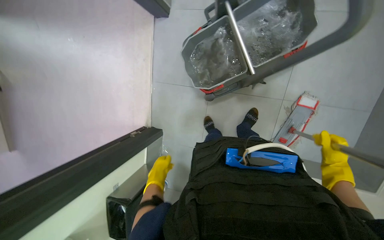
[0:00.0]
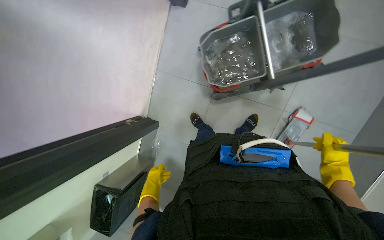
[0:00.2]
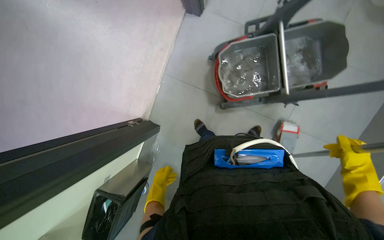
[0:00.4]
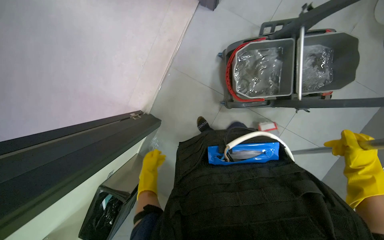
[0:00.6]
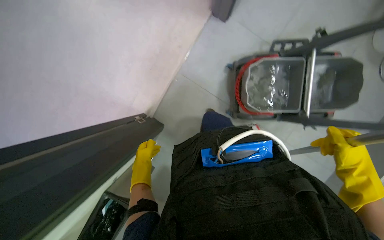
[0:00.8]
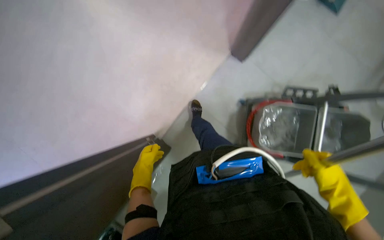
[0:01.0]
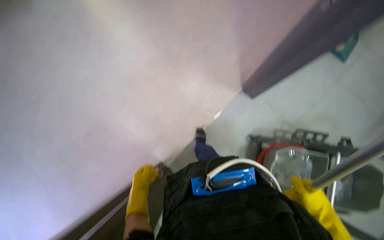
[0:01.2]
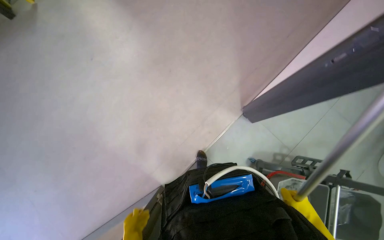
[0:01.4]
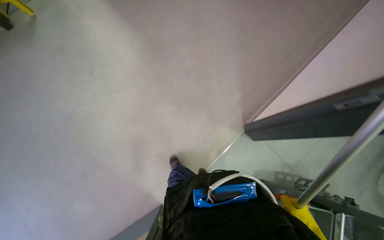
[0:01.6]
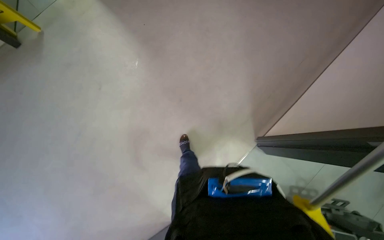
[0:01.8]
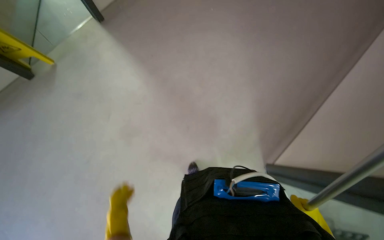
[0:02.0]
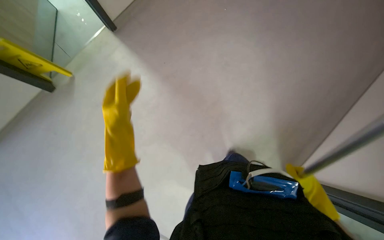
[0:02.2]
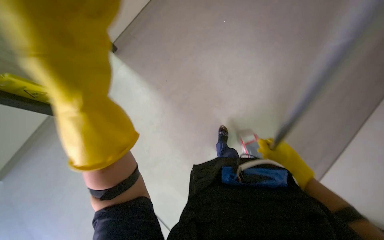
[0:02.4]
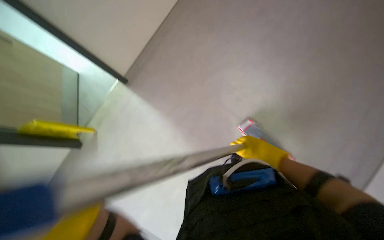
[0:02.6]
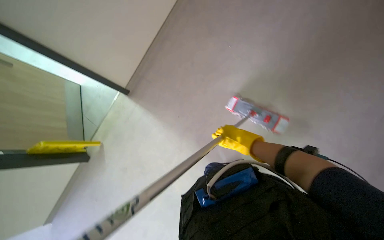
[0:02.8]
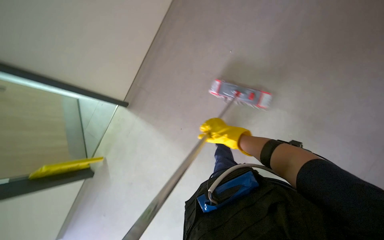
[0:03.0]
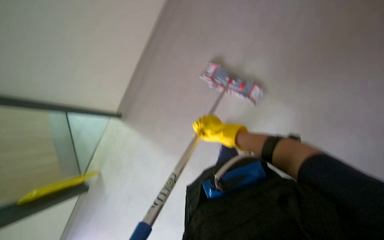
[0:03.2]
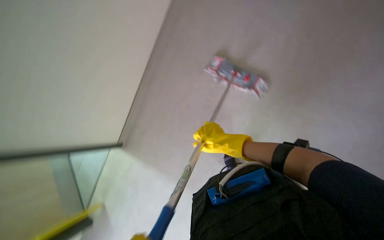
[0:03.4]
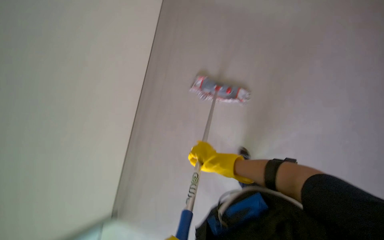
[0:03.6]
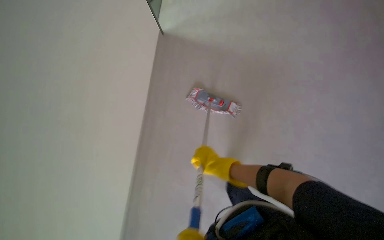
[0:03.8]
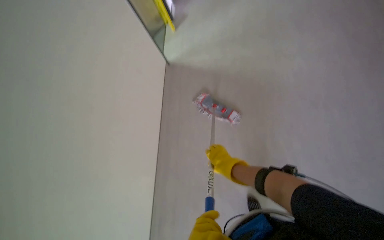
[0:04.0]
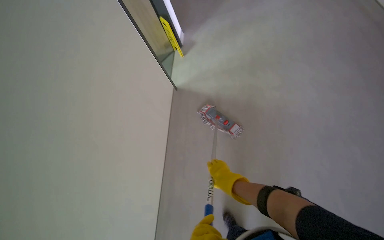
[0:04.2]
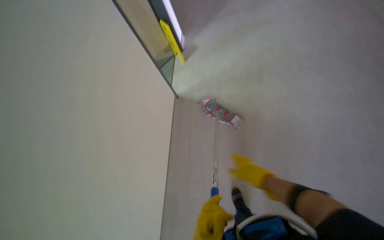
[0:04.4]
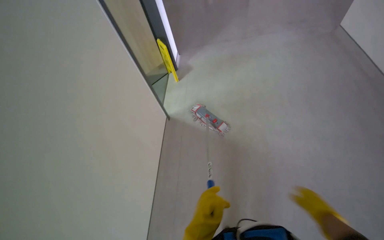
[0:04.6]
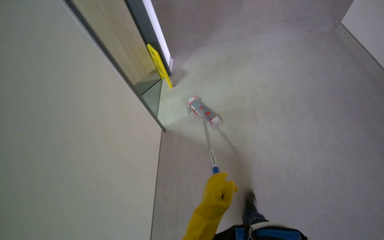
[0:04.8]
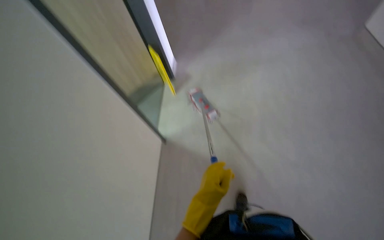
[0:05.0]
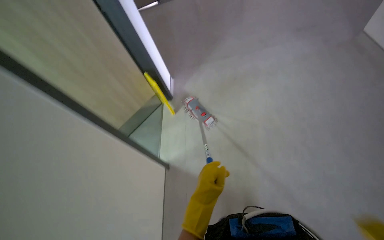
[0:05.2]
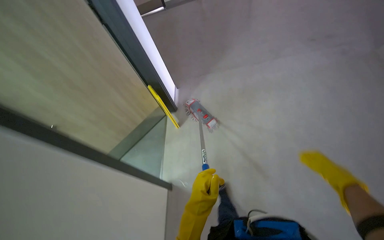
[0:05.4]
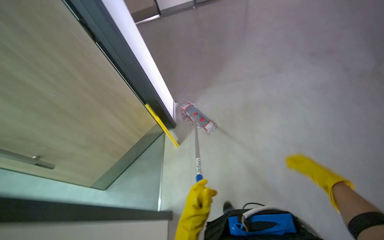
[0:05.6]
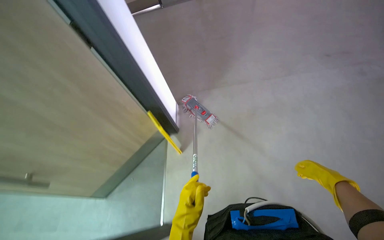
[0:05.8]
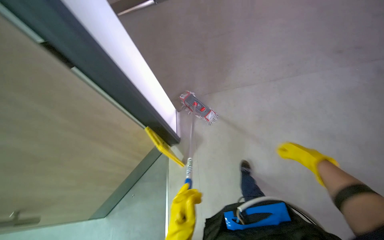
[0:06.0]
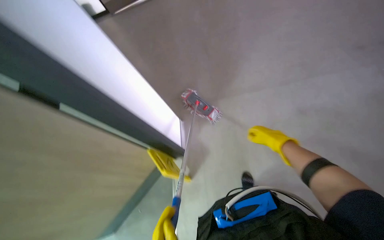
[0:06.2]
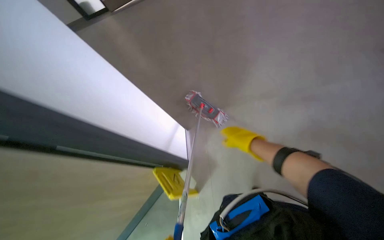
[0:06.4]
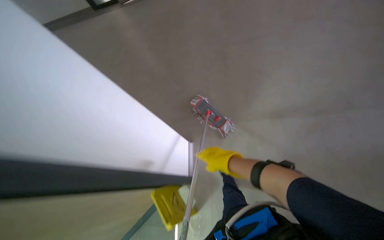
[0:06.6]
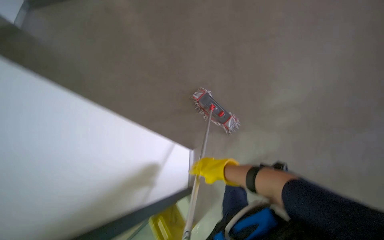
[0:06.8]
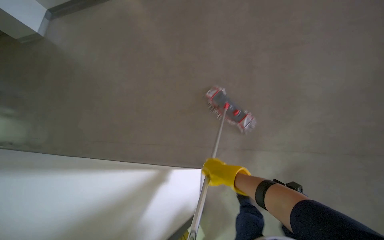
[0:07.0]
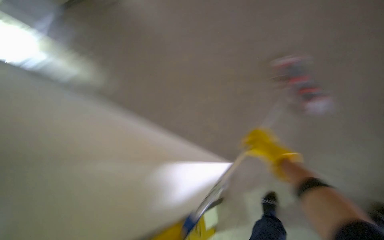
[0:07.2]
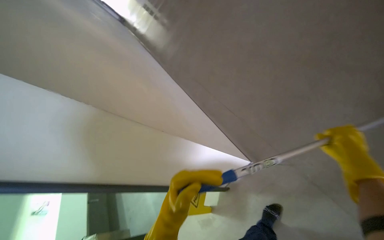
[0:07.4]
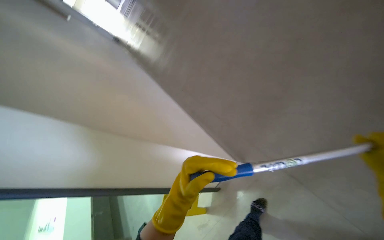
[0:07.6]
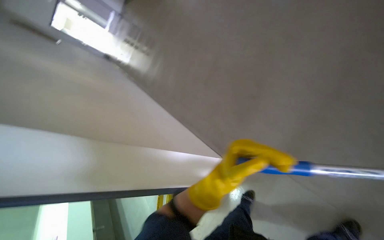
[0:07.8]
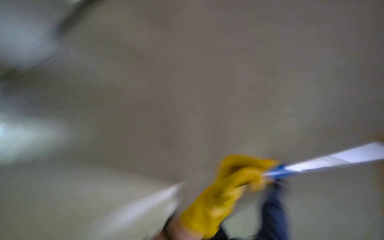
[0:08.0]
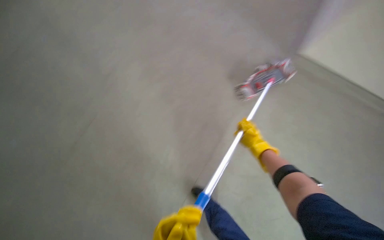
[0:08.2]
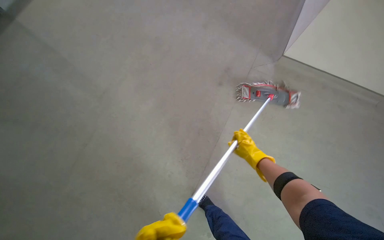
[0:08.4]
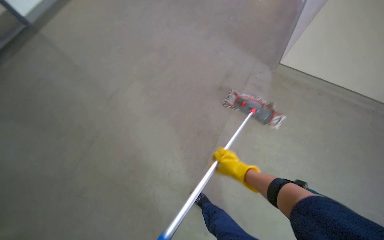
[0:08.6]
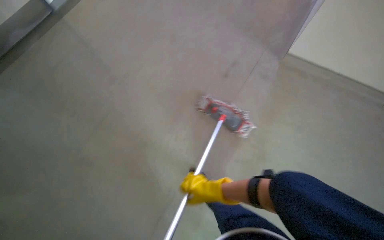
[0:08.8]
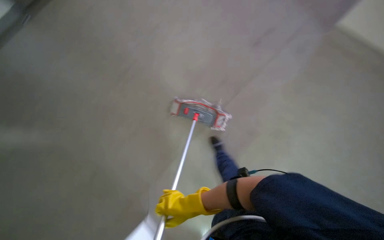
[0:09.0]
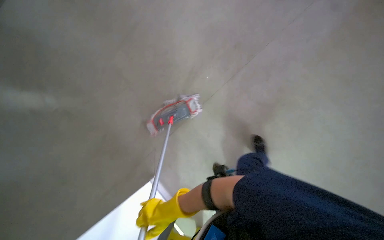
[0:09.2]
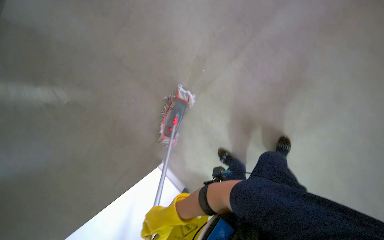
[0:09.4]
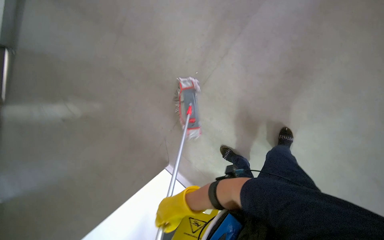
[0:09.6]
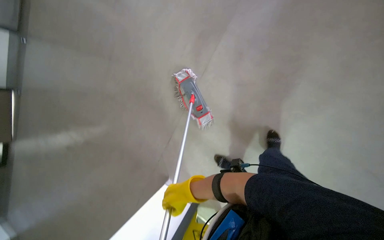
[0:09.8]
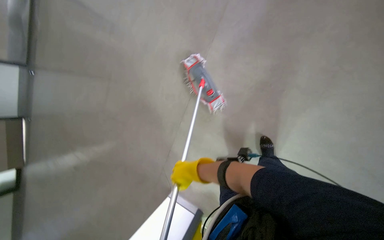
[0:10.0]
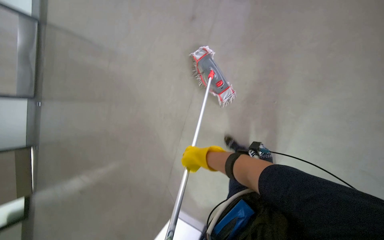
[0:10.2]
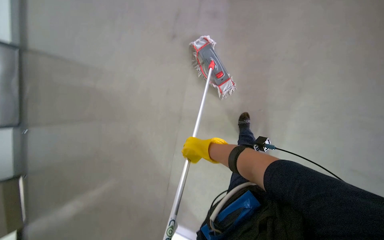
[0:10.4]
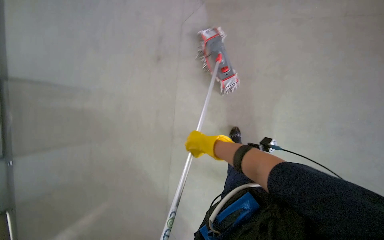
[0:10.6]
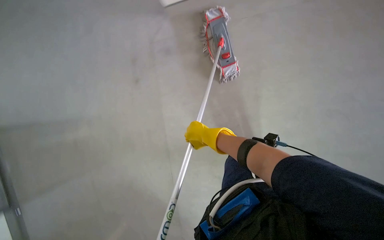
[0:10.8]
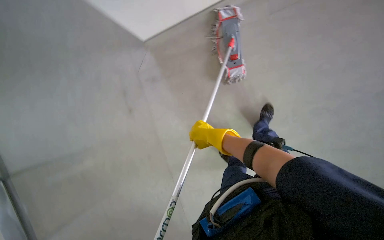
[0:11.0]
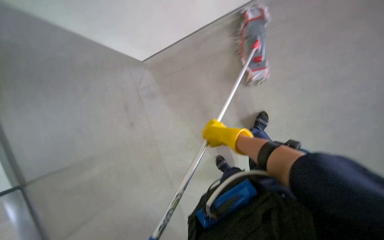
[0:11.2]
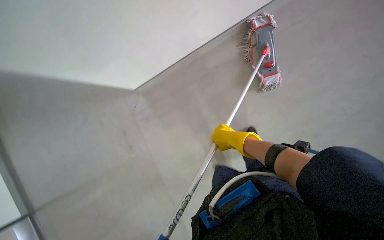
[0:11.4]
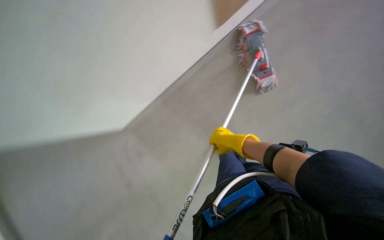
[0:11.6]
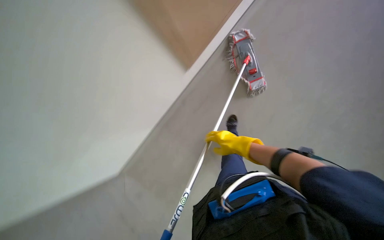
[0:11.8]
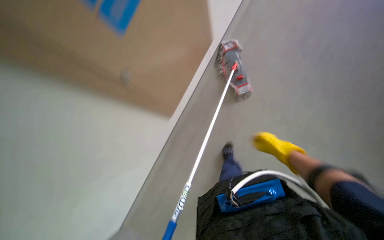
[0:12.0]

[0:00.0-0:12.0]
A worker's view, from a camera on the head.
Job: mopping floor.
The whole recording: Mopping hallway floor. The worker mops the hallway floor with a flat mop.
0:00.0 to 0:01.6: The head travels approximately 40 cm. The camera pitches upward, by about 35 degrees. The scene turns about 40 degrees clockwise in the picture.
0:01.6 to 0:03.0: The view swings roughly 15 degrees to the left.
0:03.0 to 0:04.4: The view tips upward by roughly 20 degrees. The right hand goes about 10 cm to the right.
0:04.4 to 0:06.0: The camera is carried about 90 cm. The view tilts some 15 degrees upward.
0:09.0 to 0:10.4: The head travels some 60 cm. The scene rotates counterclockwise by approximately 40 degrees.
0:10.4 to 0:12.0: The right hand is displaced to the right by approximately 20 cm.

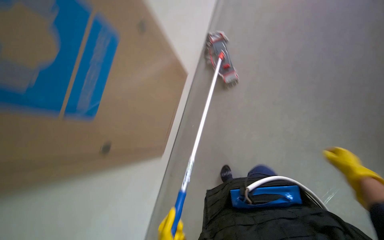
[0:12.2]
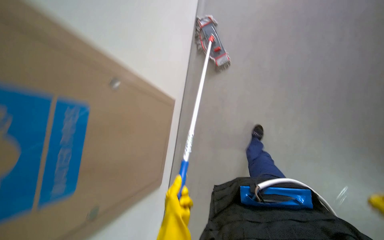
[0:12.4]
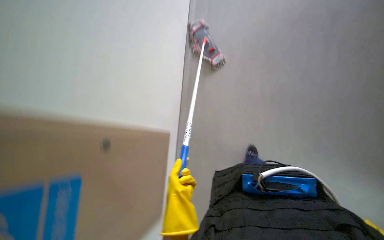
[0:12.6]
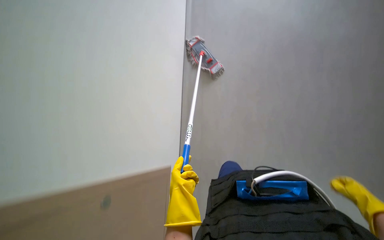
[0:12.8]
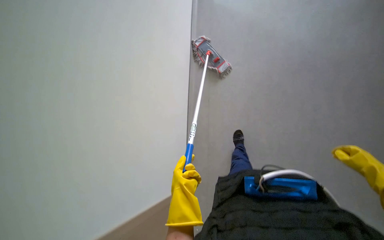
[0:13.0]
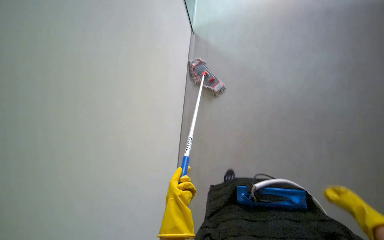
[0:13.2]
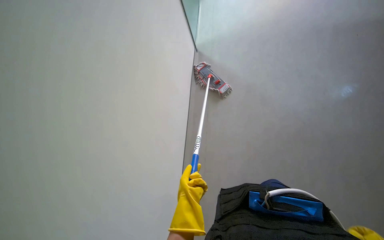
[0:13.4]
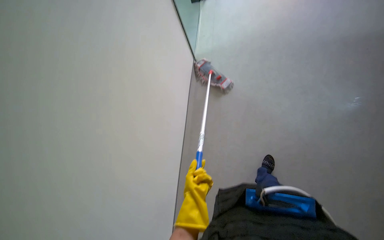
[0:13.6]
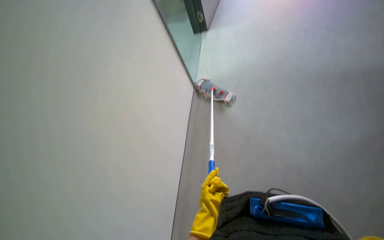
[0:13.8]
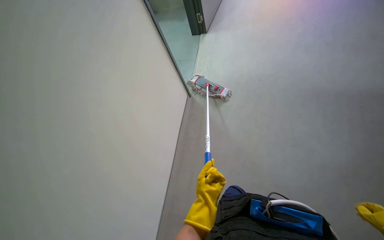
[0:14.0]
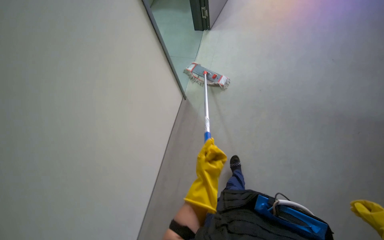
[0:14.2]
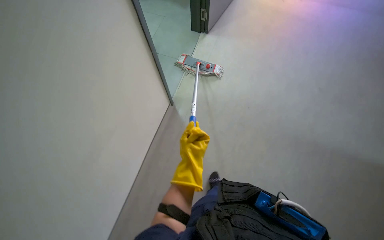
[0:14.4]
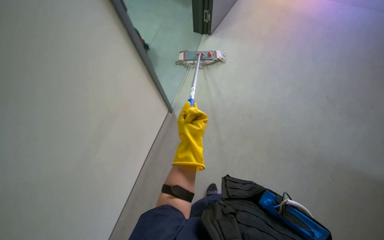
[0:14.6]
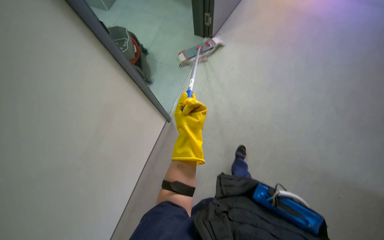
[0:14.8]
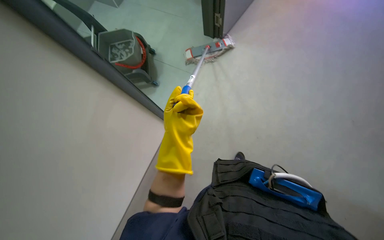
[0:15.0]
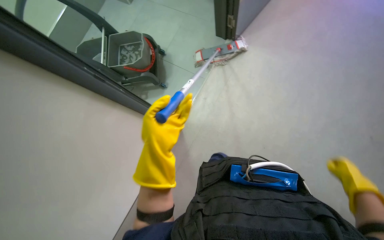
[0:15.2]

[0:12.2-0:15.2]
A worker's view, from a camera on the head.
Job: mopping floor.
The whole recording: Mopping hallway floor. The worker mops the hallway floor with a flat mop.
0:13.8 to 0:15.2: The view tilts roughly 10 degrees upward. The scene turns roughly 30 degrees clockwise in the picture.

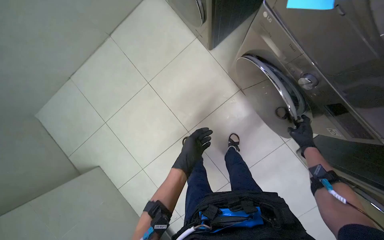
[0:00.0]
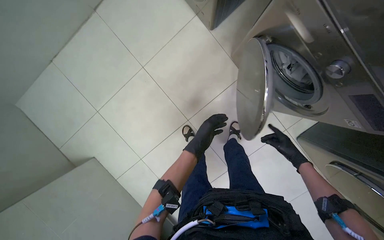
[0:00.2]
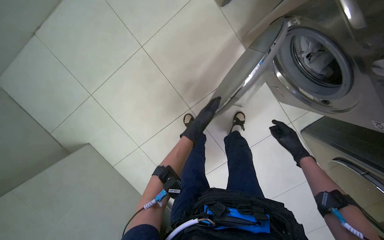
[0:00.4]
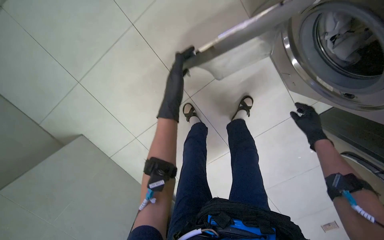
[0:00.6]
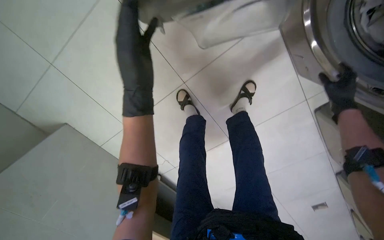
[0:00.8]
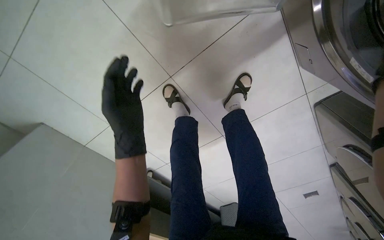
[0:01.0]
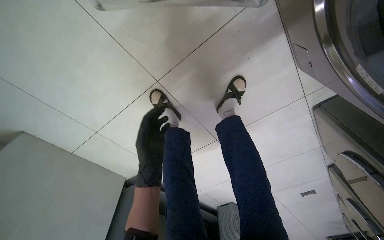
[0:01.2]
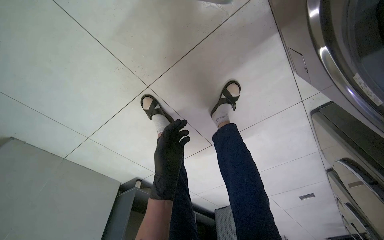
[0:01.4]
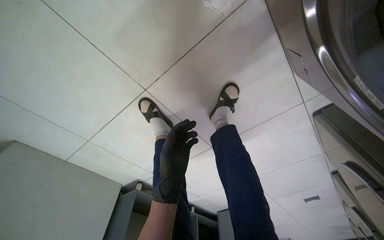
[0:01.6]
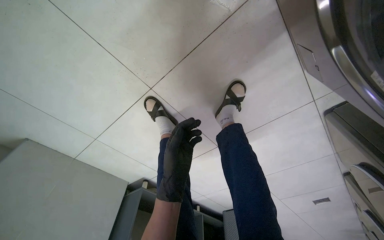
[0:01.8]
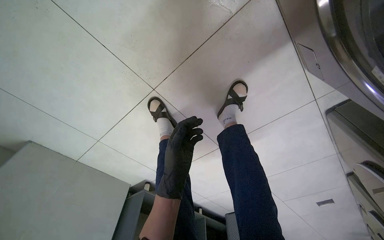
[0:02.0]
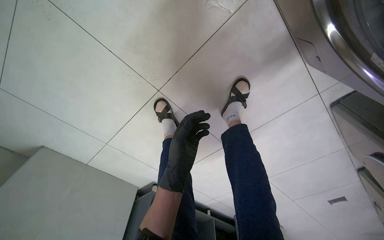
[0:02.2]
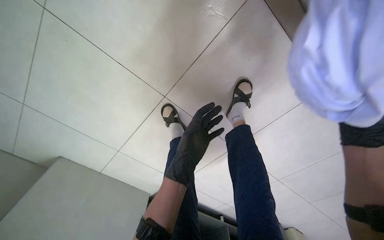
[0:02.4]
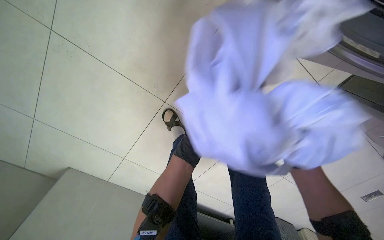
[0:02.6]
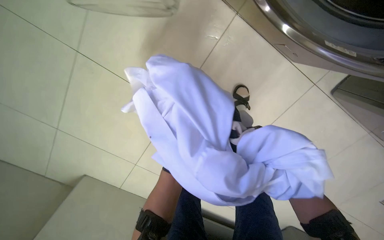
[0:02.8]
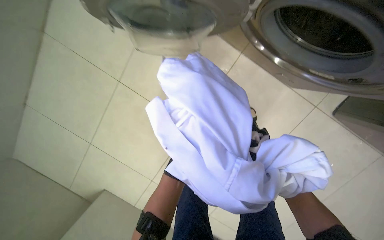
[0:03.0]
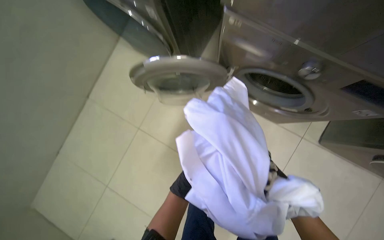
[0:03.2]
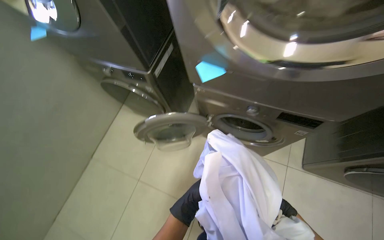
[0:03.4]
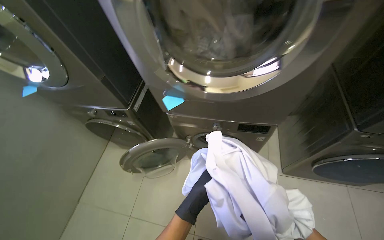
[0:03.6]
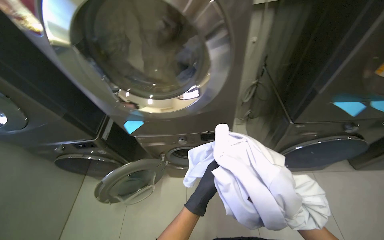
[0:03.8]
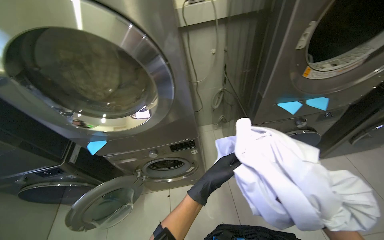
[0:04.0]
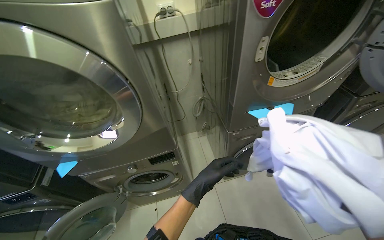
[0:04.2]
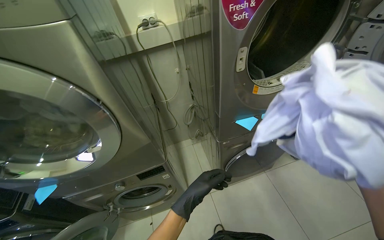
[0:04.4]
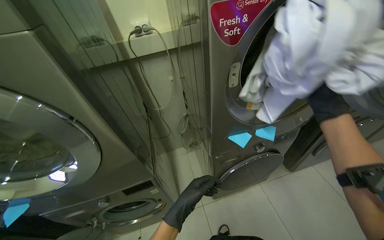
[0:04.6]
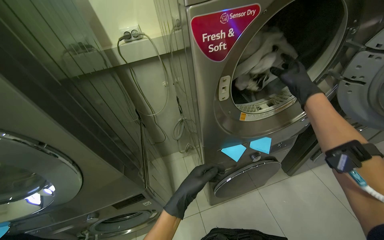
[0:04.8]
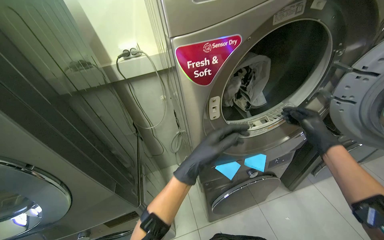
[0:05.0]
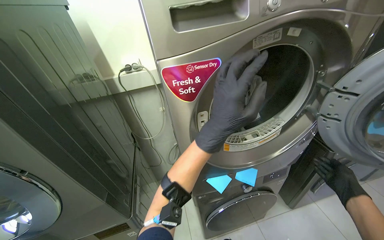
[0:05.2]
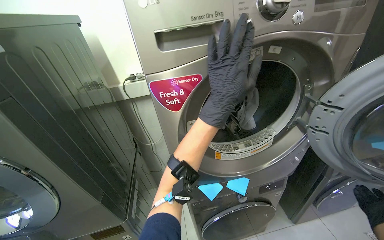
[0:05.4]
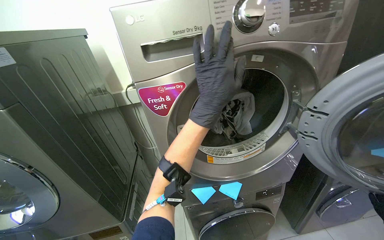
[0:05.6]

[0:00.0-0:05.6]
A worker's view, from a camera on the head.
Job: managing laundry.
The whole recording: Transferring laundry between machines. The worker moves laundry from one machine to another and into baskets, adjusting machine settings.
0:00.0 to 0:01.4: The camera travels about 40 cm. The view tilts some 25 degrees downward.
0:01.4 to 0:02.8: The wearer looks about 15 degrees further upward.
0:02.8 to 0:04.2: The wearer moves some 60 cm. The head turns to the right by approximately 40 degrees. The view tilts roughly 45 degrees upward.
0:04.2 to 0:05.6: The view tilts roughly 15 degrees upward. The left hand goes approximately 50 cm up the picture.
